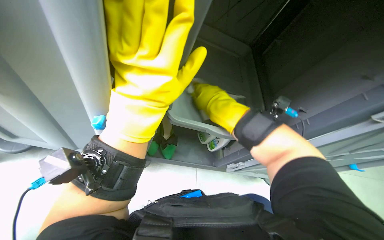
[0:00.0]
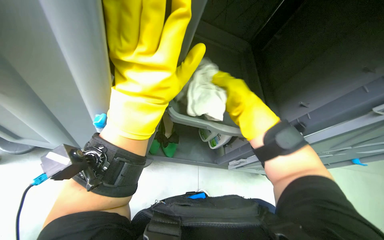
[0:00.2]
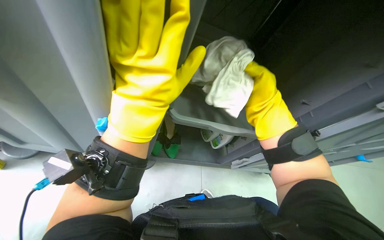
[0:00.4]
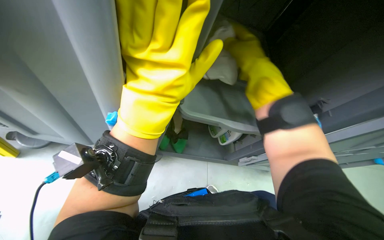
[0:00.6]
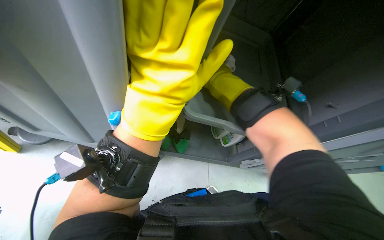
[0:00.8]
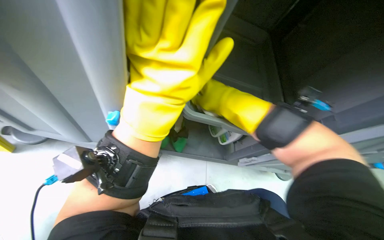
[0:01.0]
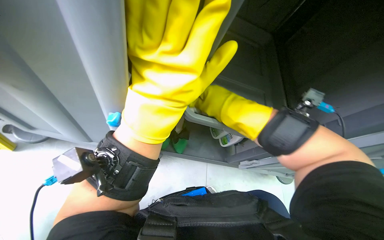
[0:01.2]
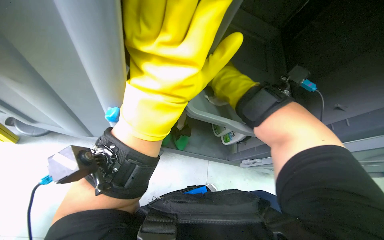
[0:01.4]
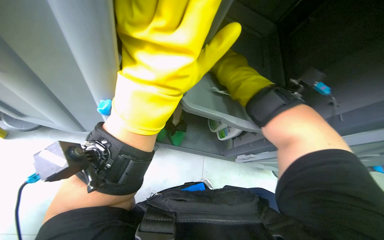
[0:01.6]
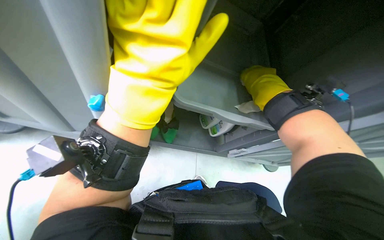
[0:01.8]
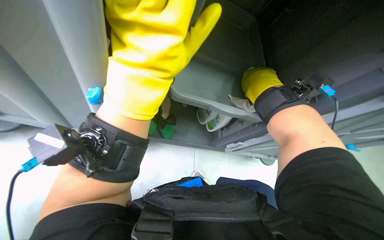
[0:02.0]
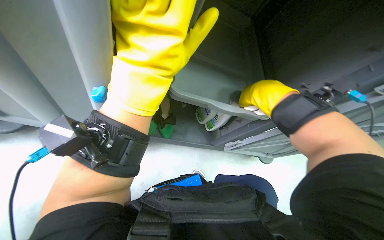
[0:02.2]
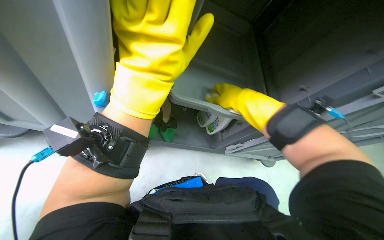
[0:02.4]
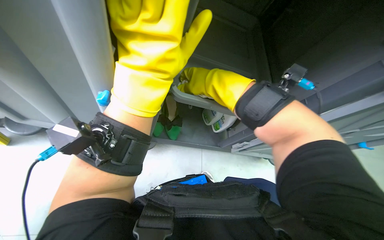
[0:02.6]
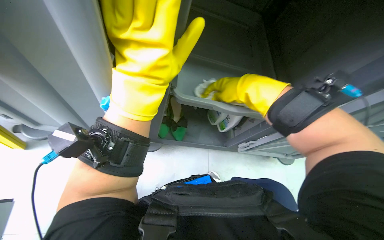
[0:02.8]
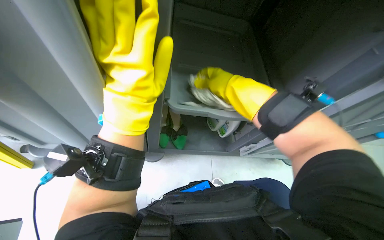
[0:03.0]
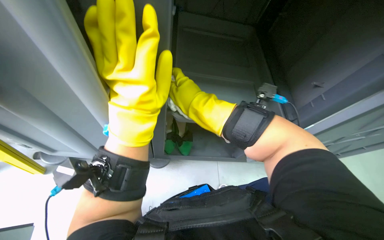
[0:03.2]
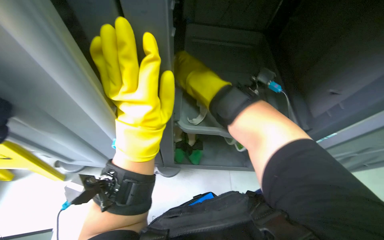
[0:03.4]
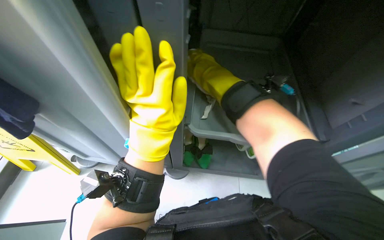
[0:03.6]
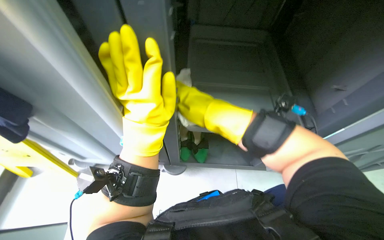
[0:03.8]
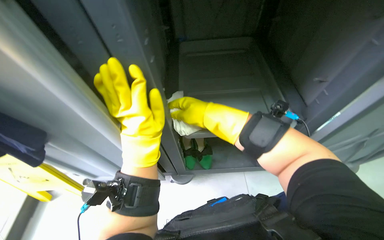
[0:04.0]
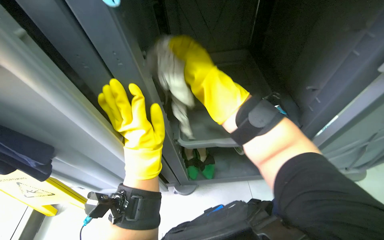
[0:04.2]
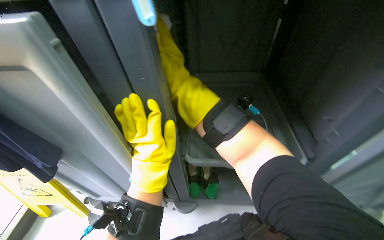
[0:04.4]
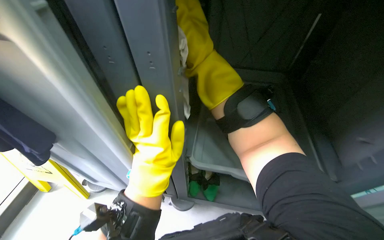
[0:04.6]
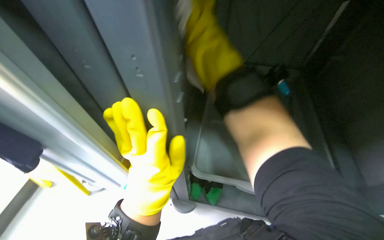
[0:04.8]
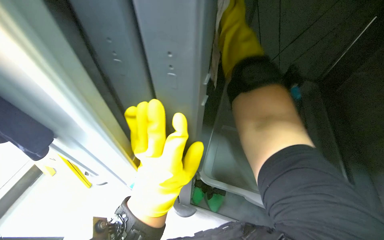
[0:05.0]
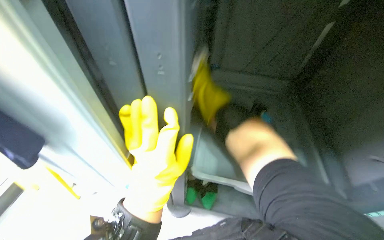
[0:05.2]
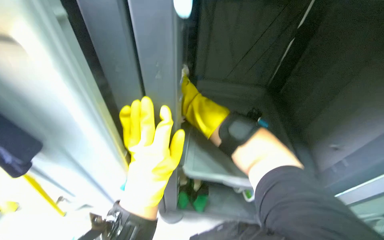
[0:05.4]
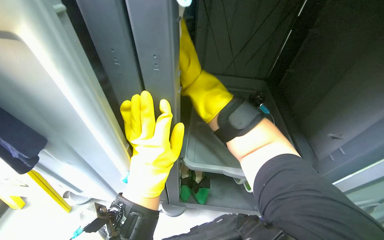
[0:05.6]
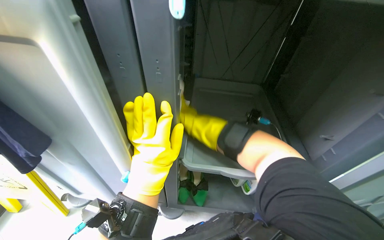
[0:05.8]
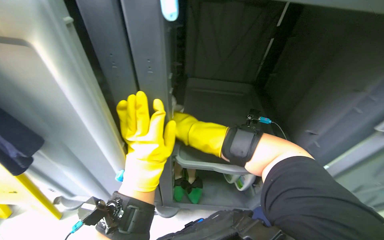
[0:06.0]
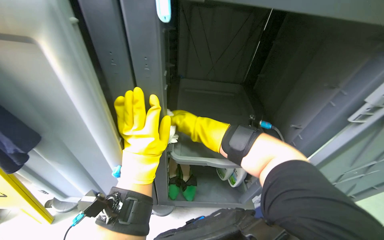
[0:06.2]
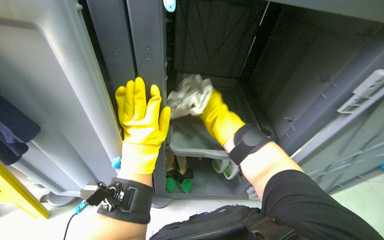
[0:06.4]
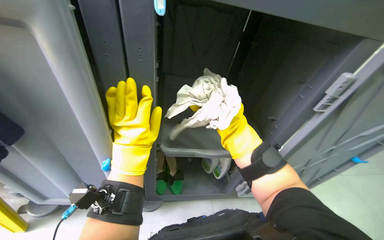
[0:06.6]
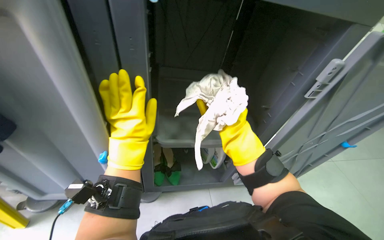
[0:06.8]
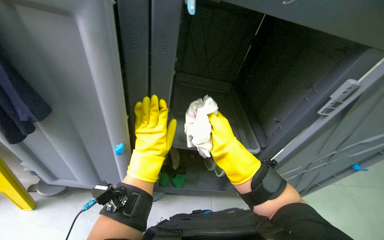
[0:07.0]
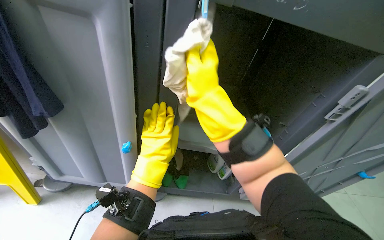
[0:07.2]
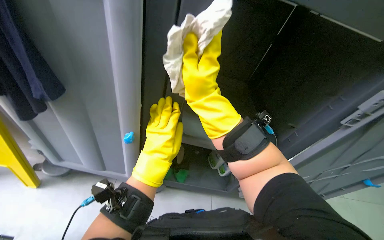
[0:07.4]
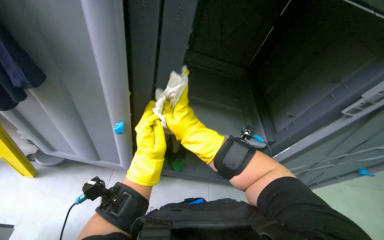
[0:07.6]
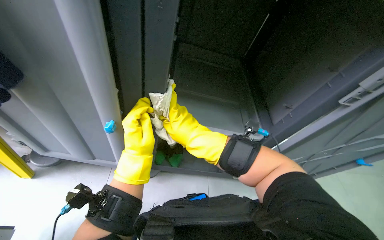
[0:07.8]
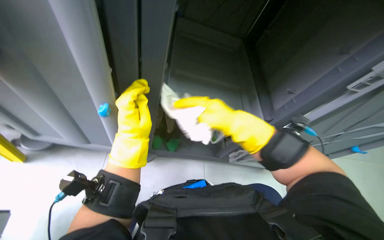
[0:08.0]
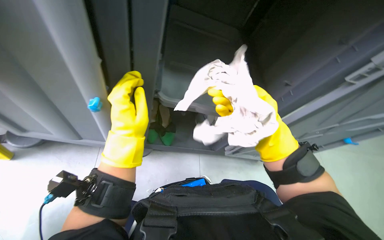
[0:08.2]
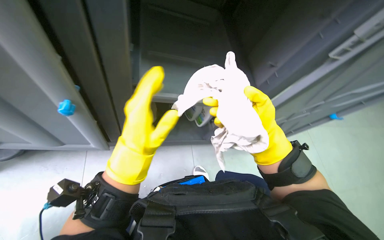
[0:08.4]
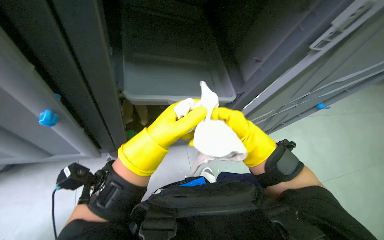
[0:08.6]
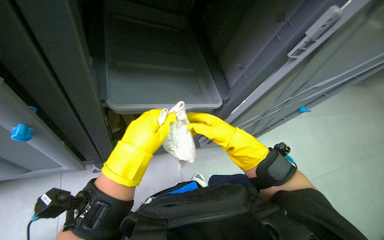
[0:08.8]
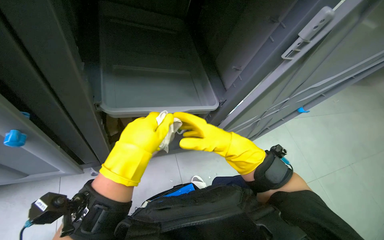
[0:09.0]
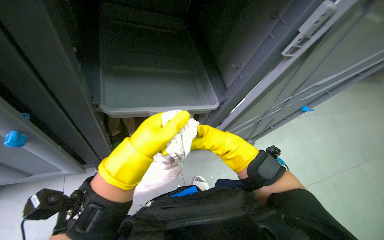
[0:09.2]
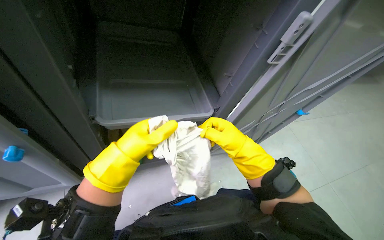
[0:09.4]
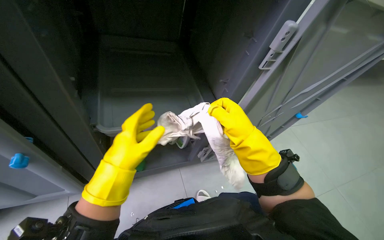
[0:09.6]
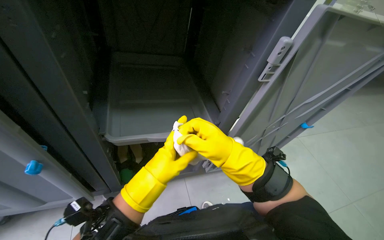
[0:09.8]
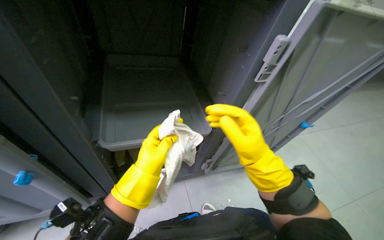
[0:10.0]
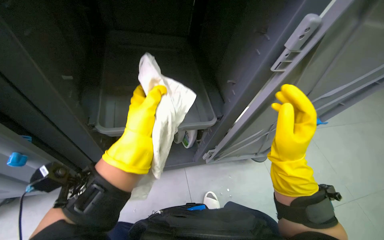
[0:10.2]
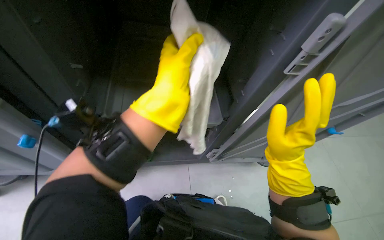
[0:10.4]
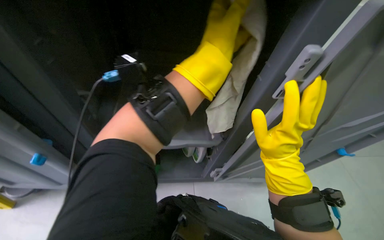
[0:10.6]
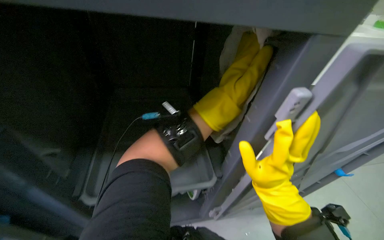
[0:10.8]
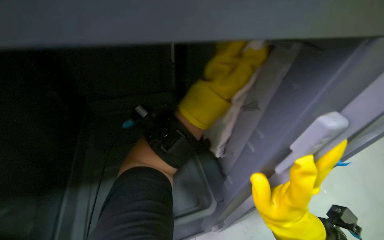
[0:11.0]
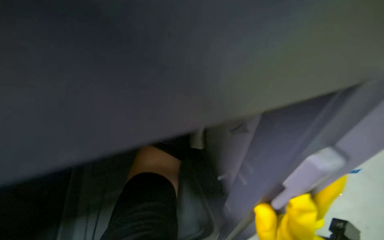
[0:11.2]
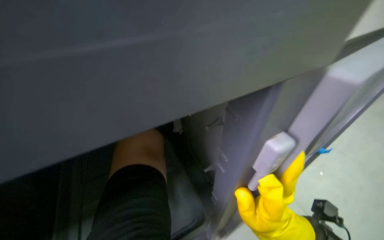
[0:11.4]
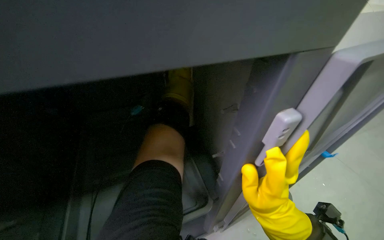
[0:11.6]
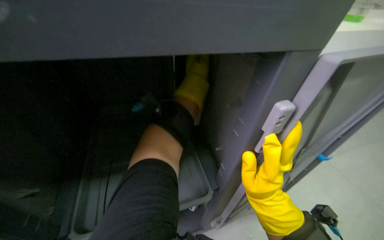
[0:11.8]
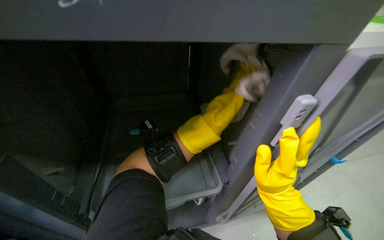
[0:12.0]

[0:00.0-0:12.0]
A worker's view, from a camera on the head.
Job: wiping surfaces.
The whole recording: Cleaning inside of cleaning cart. The worker wipes down the inside compartments of the cleaning cart with a cloth.
0:01.6 to 0:03.0: The right hand moves about 10 cm farther from the camera and comes back.
0:03.0 to 0:04.4: The wearer looks roughly 20 degrees further upward. The right hand moves up the picture and to the left, about 30 cm.
0:06.0 to 0:07.6: The right hand moves nearer and farther over about 30 cm, changing direction 2 times.
0:07.6 to 0:09.0: The right hand moves to the right, approximately 20 cm.
0:09.0 to 0:10.4: The left hand is displaced up the picture and to the right by roughly 15 cm. The right hand is displaced to the right by about 10 cm.
0:10.4 to 0:12.0: The left hand moves nearer and farther over approximately 20 cm, changing direction 3 times.

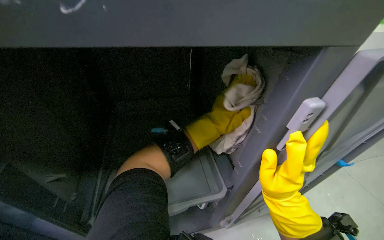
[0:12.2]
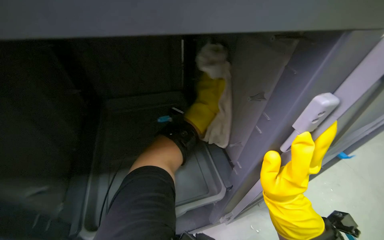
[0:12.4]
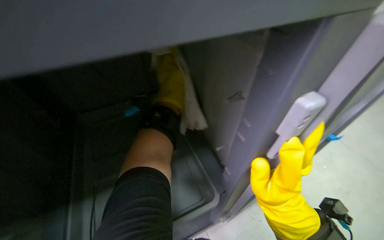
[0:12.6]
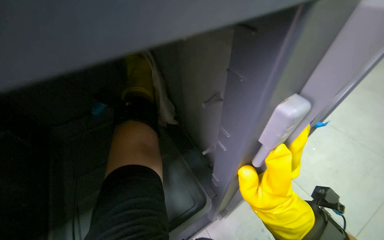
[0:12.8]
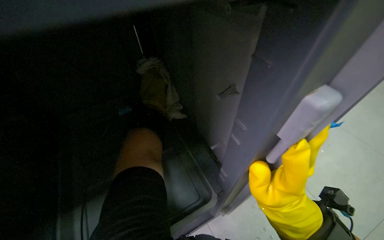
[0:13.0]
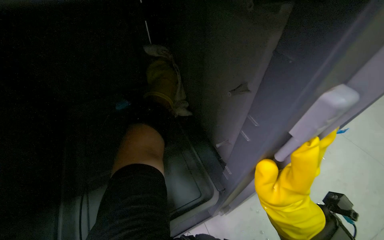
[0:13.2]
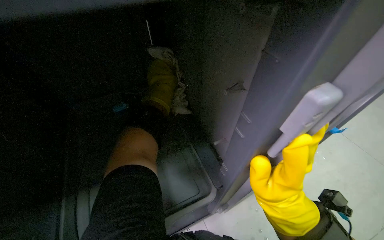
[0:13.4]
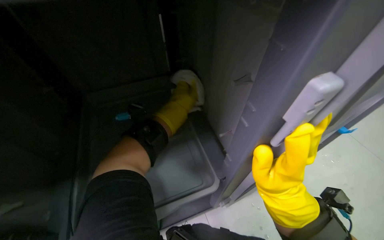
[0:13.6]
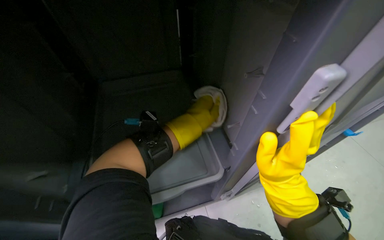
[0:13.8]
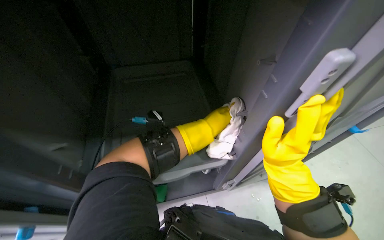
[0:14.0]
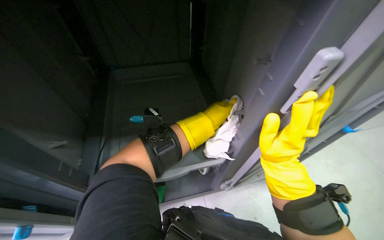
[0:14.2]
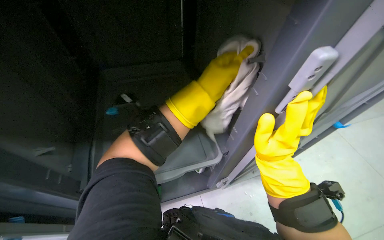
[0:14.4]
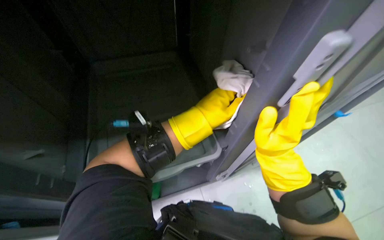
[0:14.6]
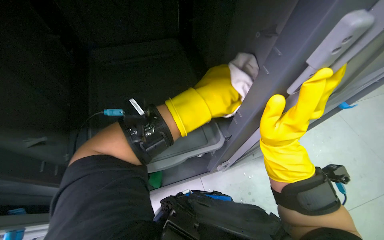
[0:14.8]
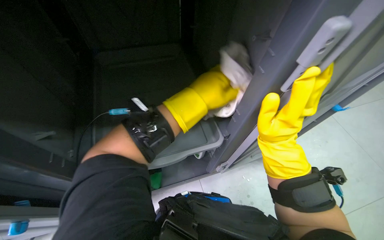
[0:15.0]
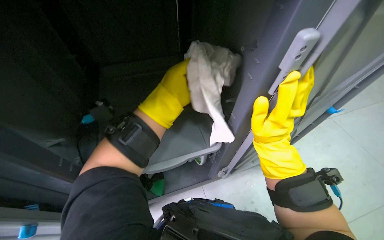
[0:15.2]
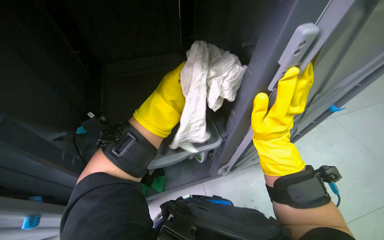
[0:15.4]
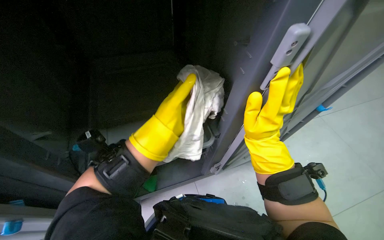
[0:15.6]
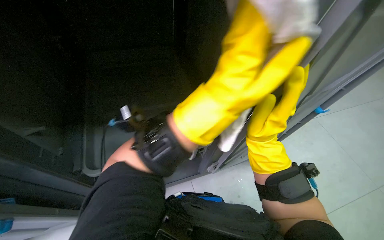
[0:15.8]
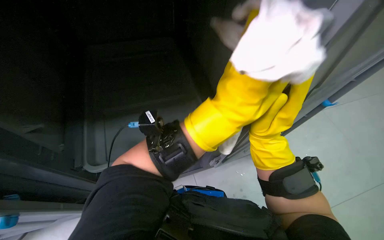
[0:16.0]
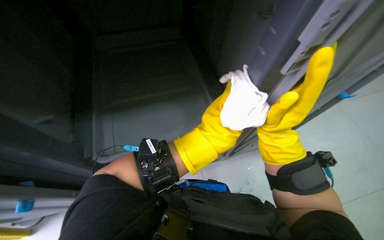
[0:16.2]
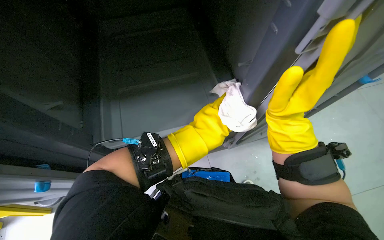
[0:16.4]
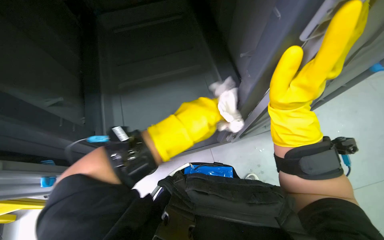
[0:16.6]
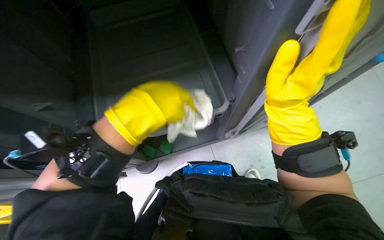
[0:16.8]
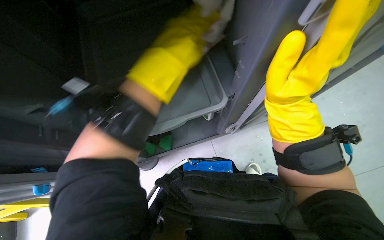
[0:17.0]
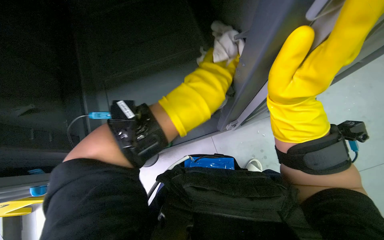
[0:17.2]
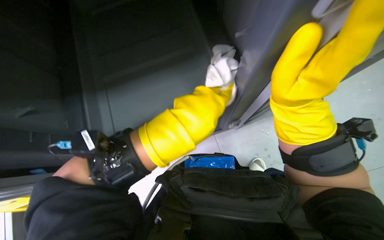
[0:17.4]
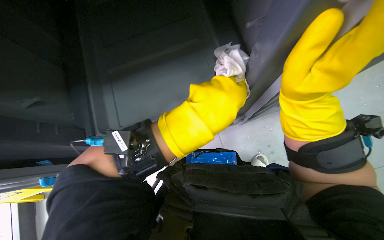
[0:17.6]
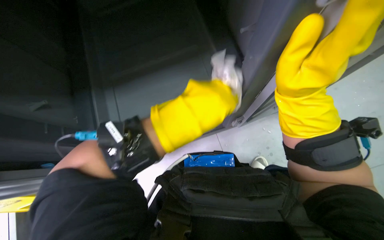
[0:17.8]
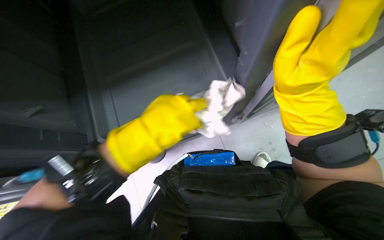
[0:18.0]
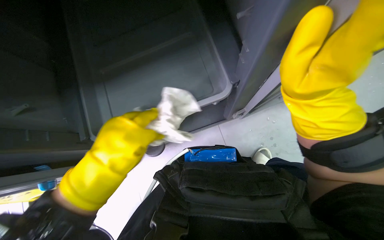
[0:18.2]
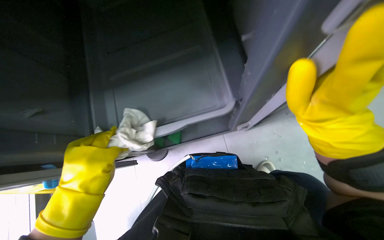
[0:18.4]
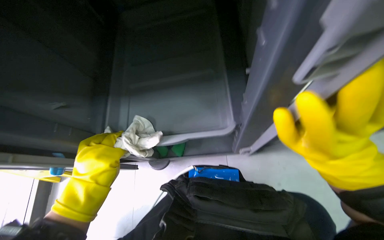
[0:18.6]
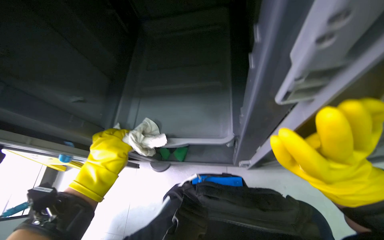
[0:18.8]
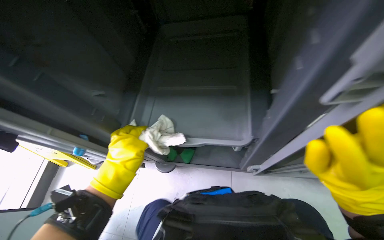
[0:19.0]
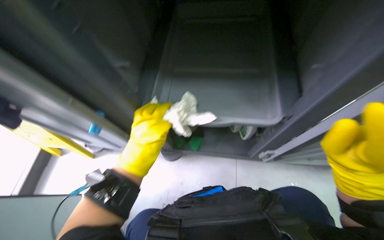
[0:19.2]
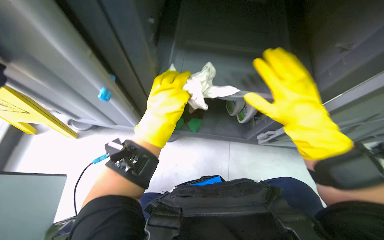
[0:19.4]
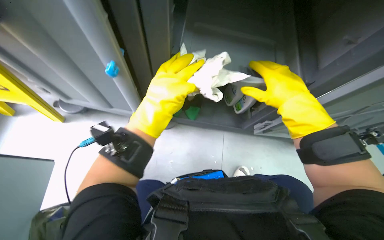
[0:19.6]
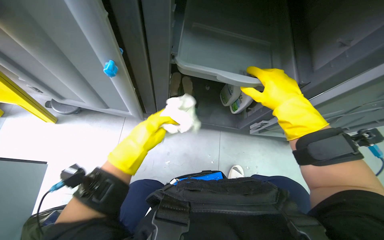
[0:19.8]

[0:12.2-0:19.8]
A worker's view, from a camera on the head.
Job: wiping surfaces.
The whole recording: Cleaning inside of cleaning cart. The worker wipes down the inside compartments of the cleaning cart with a cloth.
0:13.8 to 0:15.2: The left hand is displaced nearer to the camera by about 10 cm.
0:15.2 to 0:16.8: The view tilts about 15 degrees downward. The left hand travels to the right and back again, some 20 cm each way.
0:16.8 to 0:18.2: The left hand goes some 10 cm down the picture.
0:18.2 to 0:19.8: The camera sweeps to the right, by some 15 degrees. The left hand heads farther from the camera, covering roughly 15 cm.
